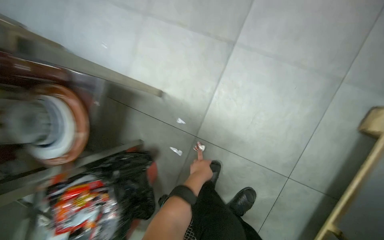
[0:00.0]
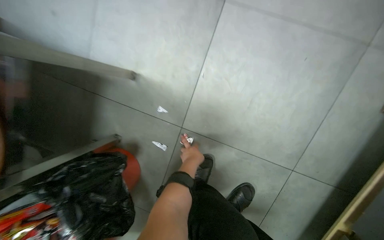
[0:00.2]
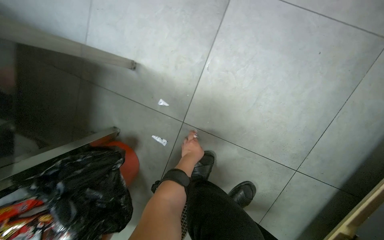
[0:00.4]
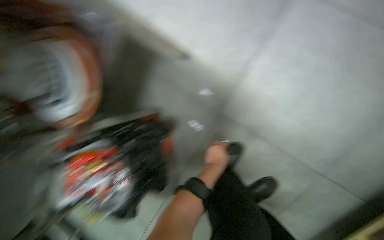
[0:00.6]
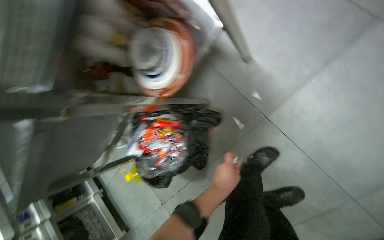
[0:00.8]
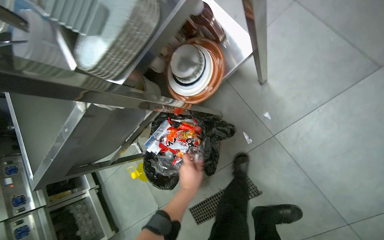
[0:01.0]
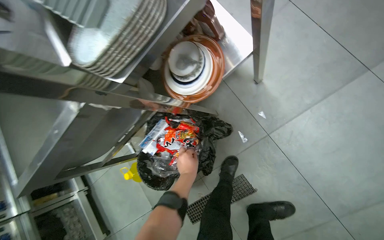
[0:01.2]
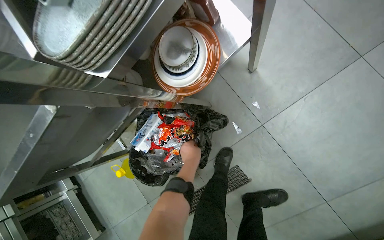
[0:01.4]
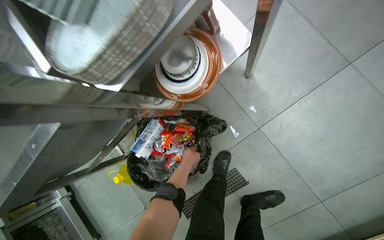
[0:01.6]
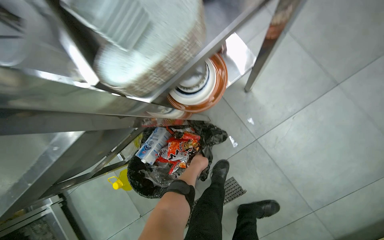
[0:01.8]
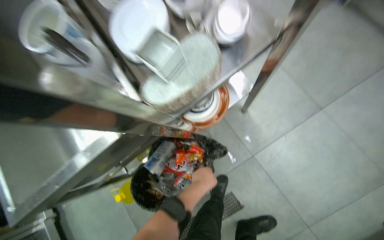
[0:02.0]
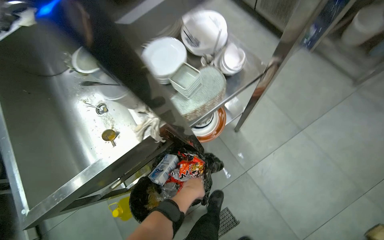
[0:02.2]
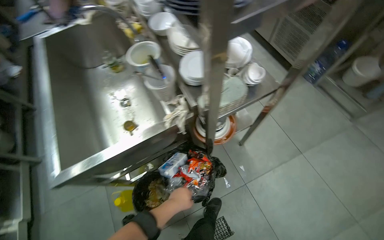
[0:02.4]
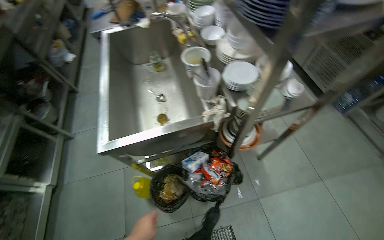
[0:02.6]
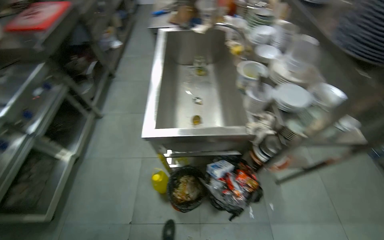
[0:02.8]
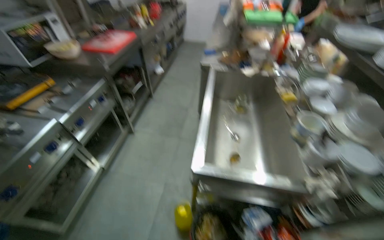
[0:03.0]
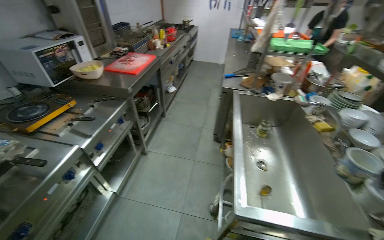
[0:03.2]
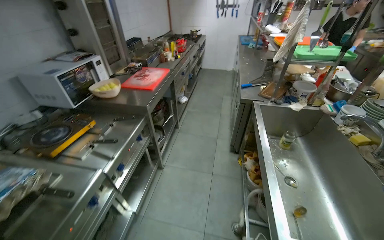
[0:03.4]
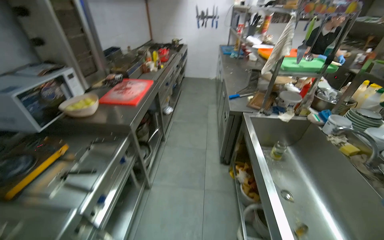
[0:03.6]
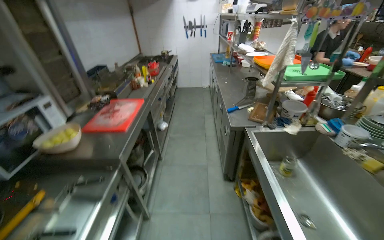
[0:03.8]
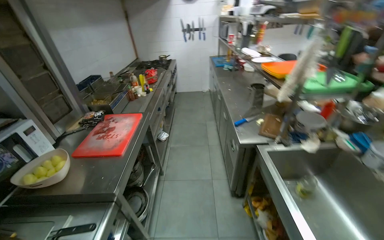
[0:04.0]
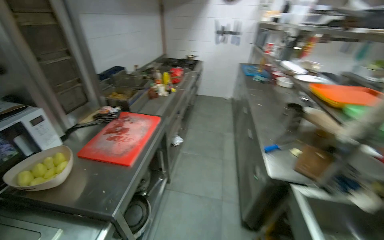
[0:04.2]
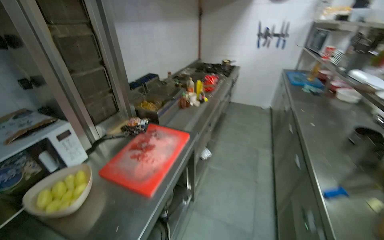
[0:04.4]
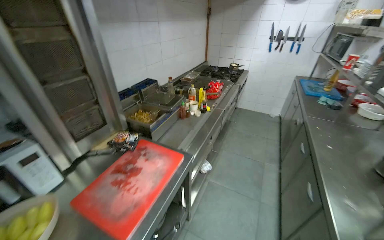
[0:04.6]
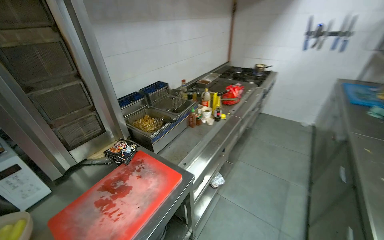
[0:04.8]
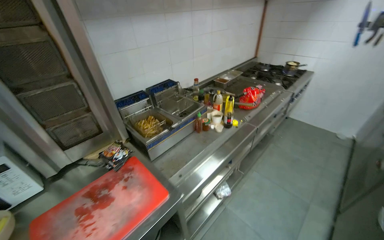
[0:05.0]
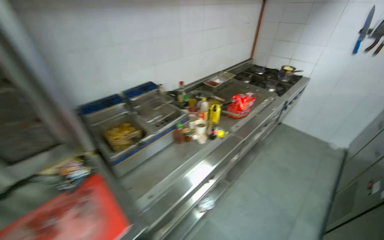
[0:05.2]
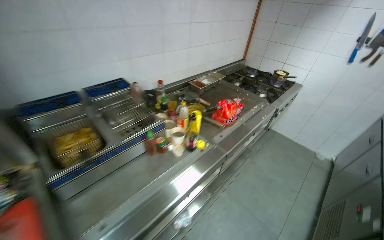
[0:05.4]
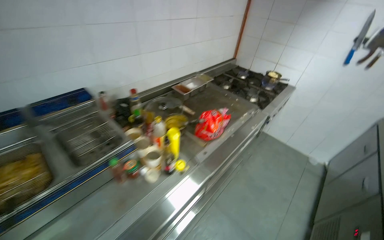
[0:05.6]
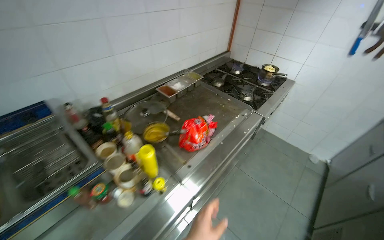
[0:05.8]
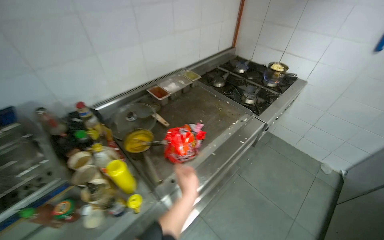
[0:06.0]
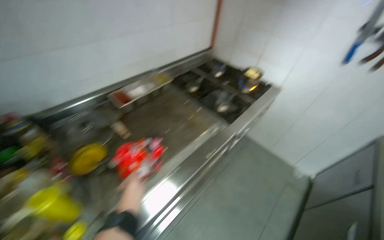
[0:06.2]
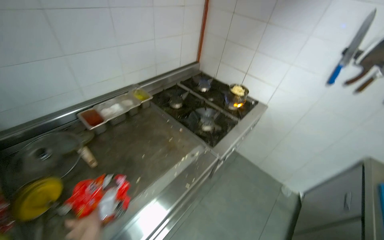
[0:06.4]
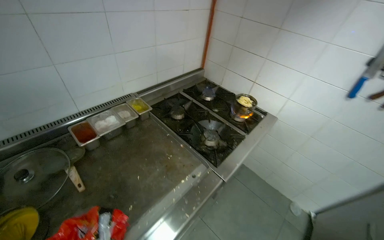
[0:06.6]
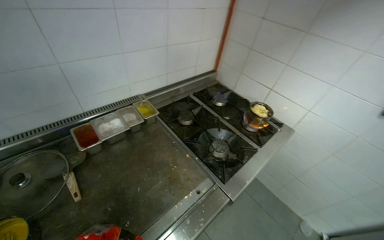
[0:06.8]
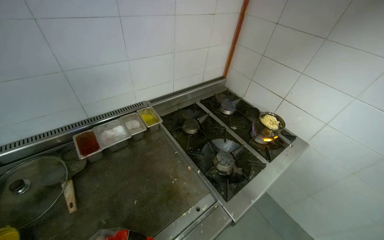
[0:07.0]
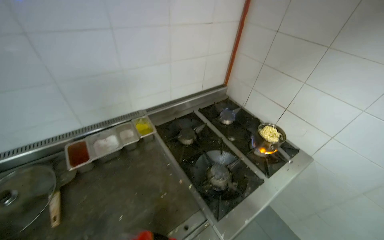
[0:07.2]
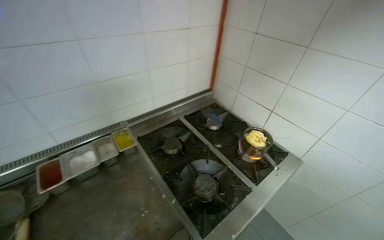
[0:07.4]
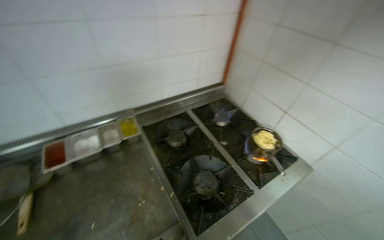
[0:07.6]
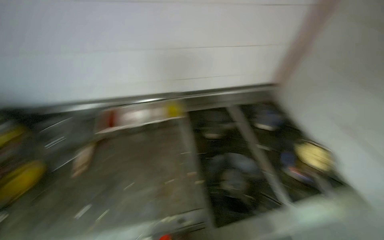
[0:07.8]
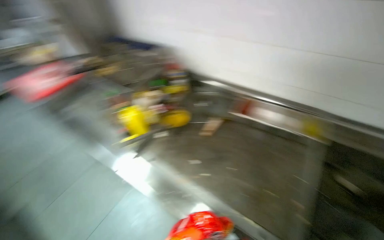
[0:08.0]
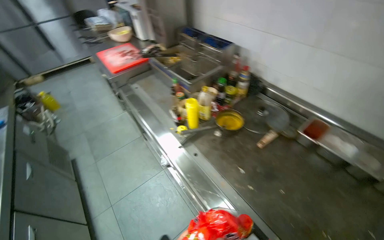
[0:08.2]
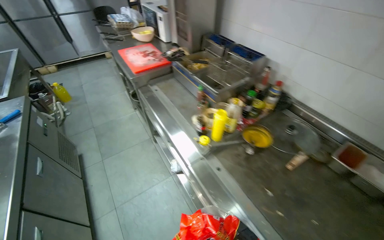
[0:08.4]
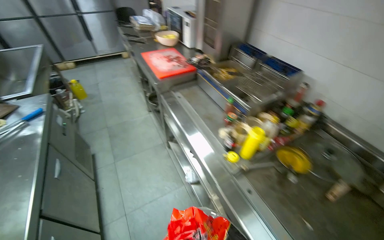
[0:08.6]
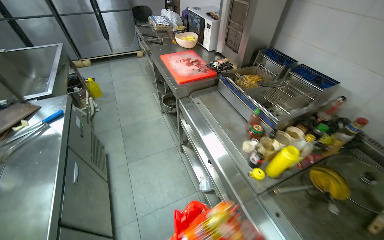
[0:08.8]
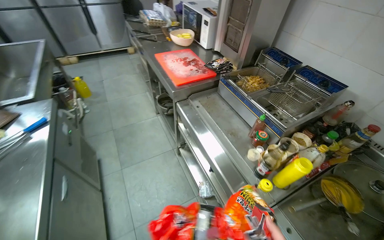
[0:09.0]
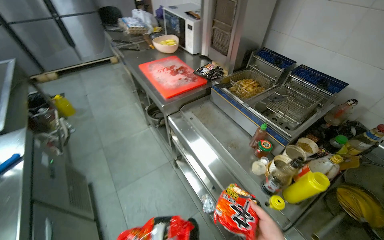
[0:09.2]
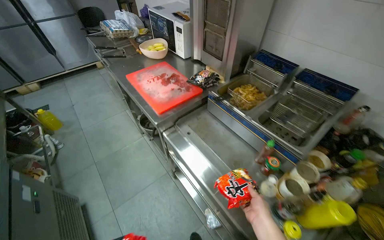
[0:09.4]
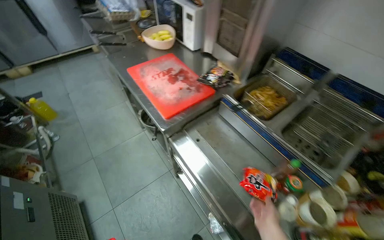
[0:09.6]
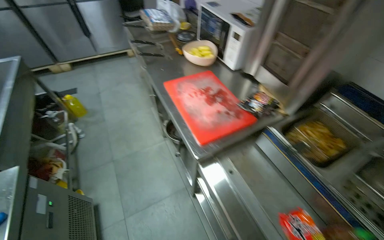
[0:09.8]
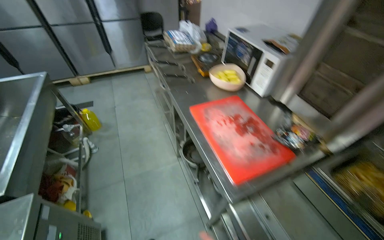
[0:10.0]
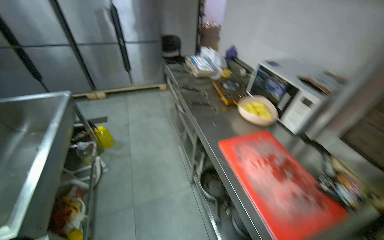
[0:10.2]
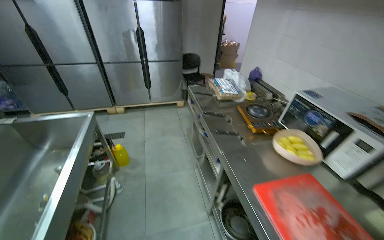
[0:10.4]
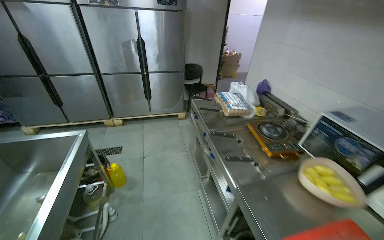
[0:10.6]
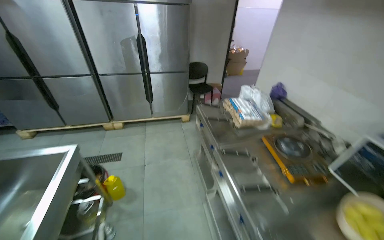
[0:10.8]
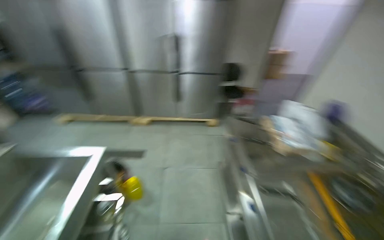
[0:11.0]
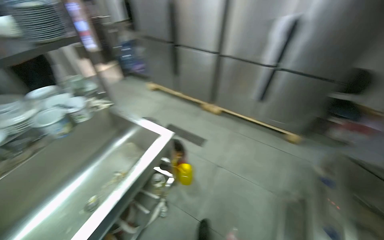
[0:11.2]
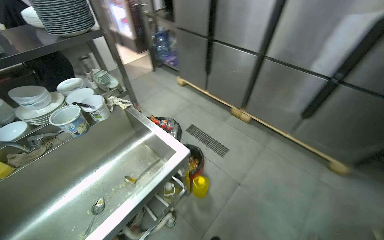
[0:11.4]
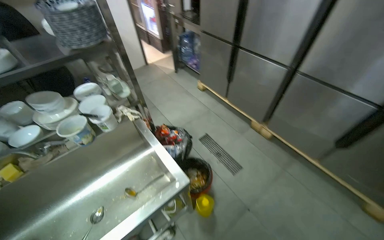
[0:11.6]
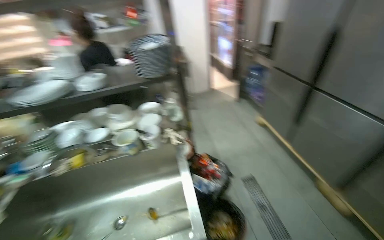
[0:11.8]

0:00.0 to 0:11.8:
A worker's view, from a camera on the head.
Job: managing trash.
The whole recording: Cleaning up cooking area. The worker gathers empty packets from the counter and floor and discards them into a trash bin.
0:00.0 to 0:01.4: The wearer looks some 15 degrees further downward. The scene rotates clockwise by some 30 degrees.
0:01.4 to 0:03.0: The camera travels approximately 1 m. The view tips upward by some 40 degrees. Everything in view rotates roughly 50 degrees clockwise.
0:03.0 to 0:04.4: The camera travels roughly 1 m. The view tips upward by approximately 15 degrees.
0:04.4 to 0:06.0: The wearer moves some 1.5 m. The head rotates about 25 degrees to the left. The view tilts approximately 10 degrees downward.
0:06.0 to 0:07.4: The head travels roughly 80 cm.
0:07.4 to 0:08.8: The camera is carried approximately 70 cm. The wearer looks approximately 90 degrees further to the left.
0:08.8 to 0:10.4: The camera is carried about 1 m.
0:10.4 to 0:11.8: The camera is carried some 1.5 m. The head rotates roughly 90 degrees to the left.

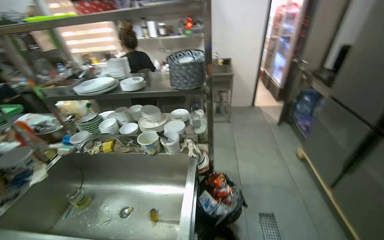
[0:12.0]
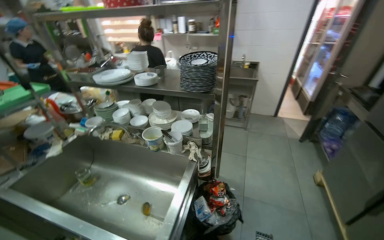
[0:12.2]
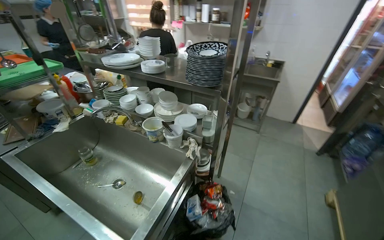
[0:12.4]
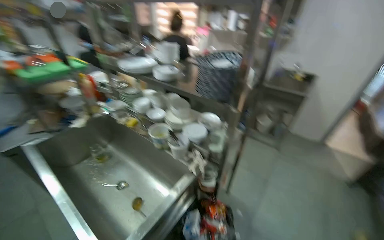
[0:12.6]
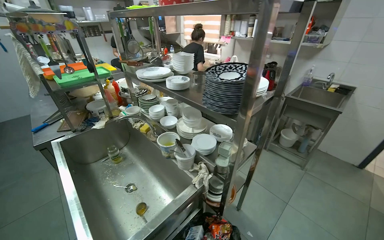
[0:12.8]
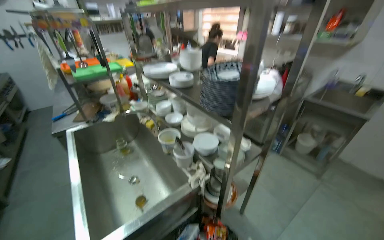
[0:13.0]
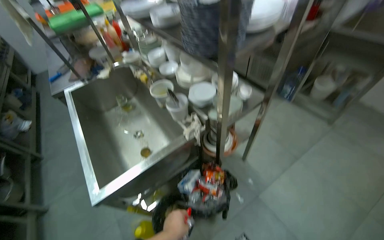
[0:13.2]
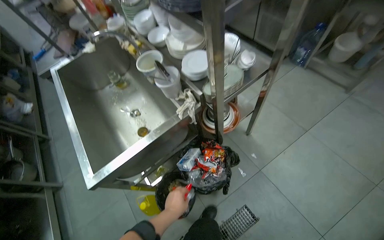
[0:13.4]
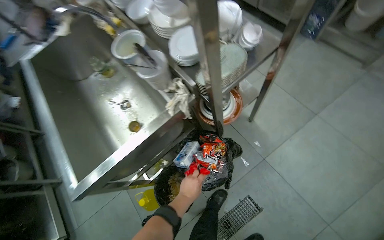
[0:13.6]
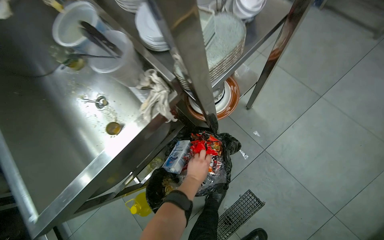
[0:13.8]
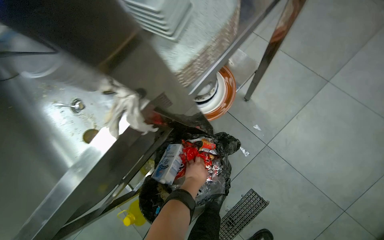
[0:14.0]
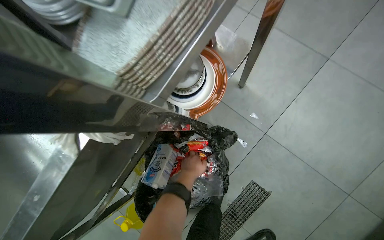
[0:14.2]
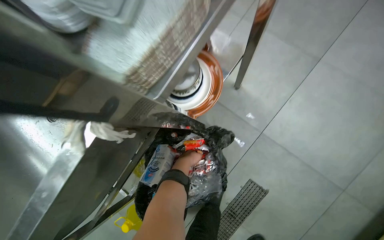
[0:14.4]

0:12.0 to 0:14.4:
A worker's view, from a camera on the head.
Job: managing trash.
The whole recording: Cleaning up cooking area. The worker gathers empty packets from the counter and floor and discards them into a trash bin.
0:12.0 to 0:13.2: The camera travels about 60 cm. The wearer looks approximately 50 degrees further to the left. The wearer looks about 20 degrees further downward.
0:13.2 to 0:14.4: The wearer moves roughly 60 cm. The view tilts some 30 degrees downward.

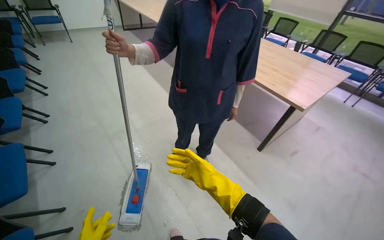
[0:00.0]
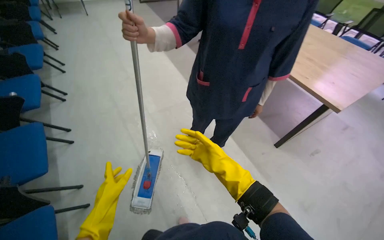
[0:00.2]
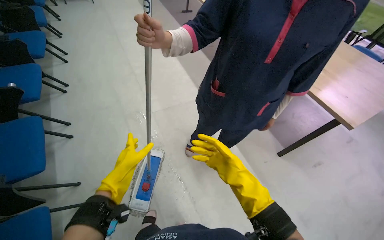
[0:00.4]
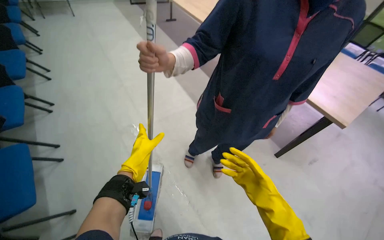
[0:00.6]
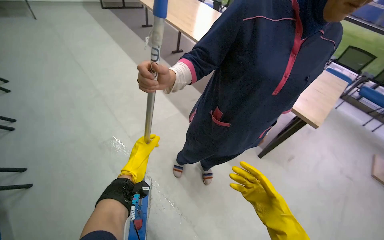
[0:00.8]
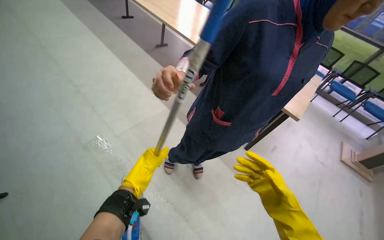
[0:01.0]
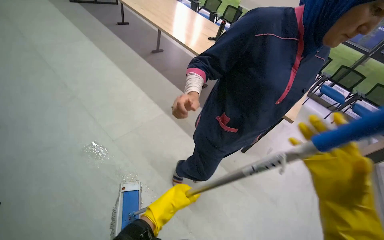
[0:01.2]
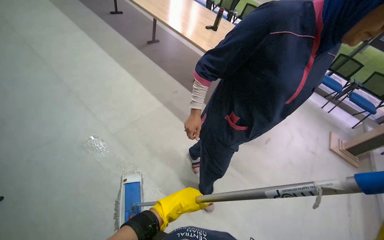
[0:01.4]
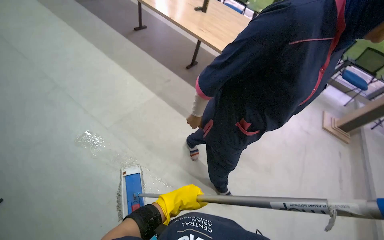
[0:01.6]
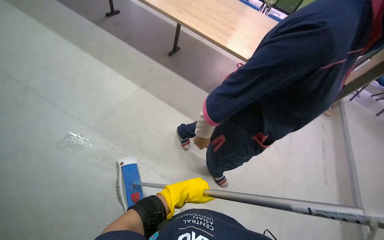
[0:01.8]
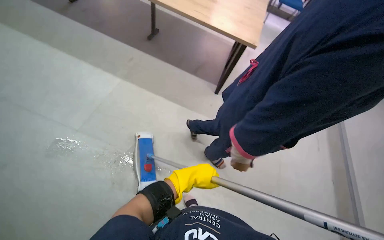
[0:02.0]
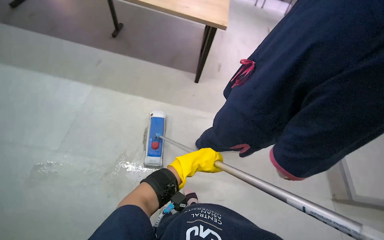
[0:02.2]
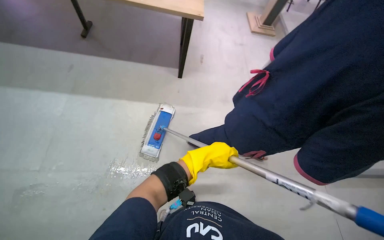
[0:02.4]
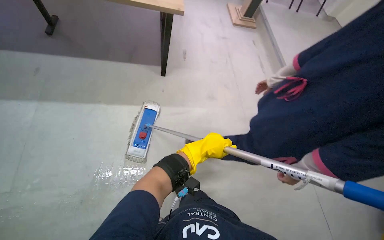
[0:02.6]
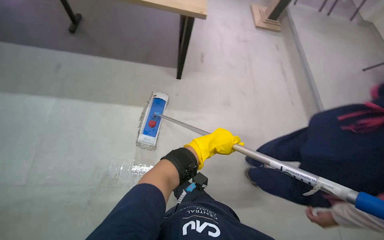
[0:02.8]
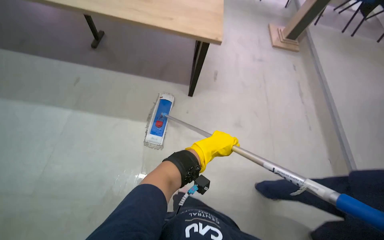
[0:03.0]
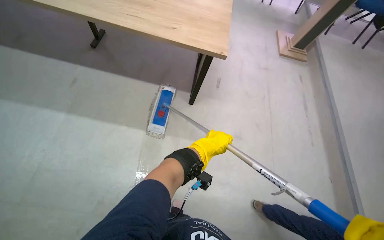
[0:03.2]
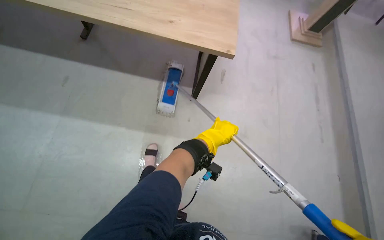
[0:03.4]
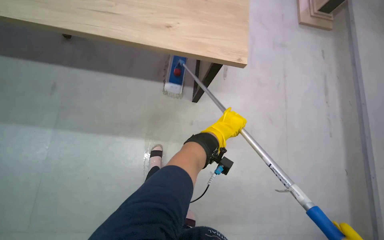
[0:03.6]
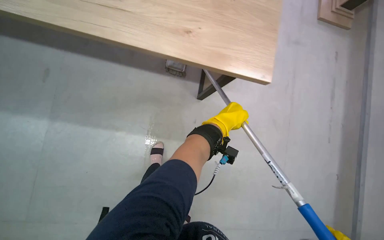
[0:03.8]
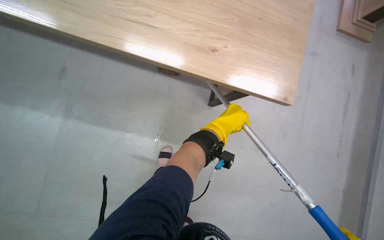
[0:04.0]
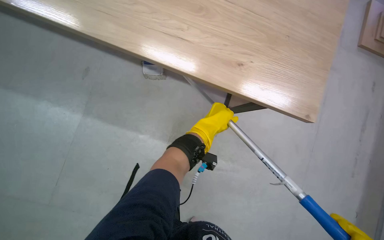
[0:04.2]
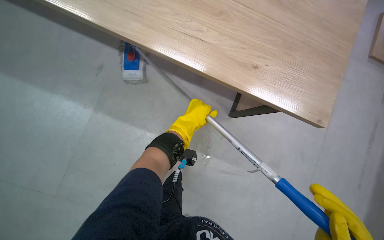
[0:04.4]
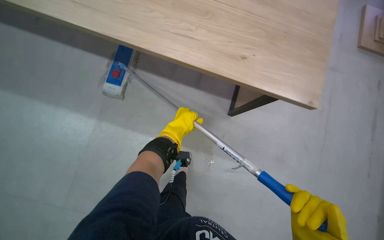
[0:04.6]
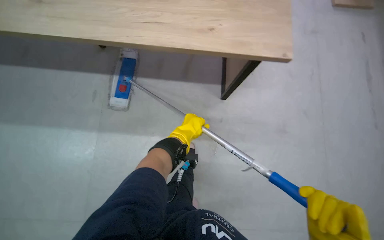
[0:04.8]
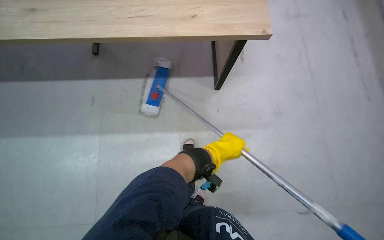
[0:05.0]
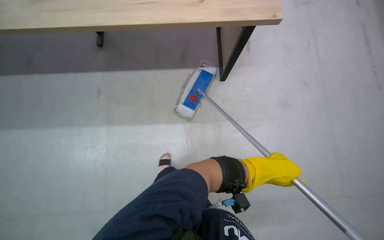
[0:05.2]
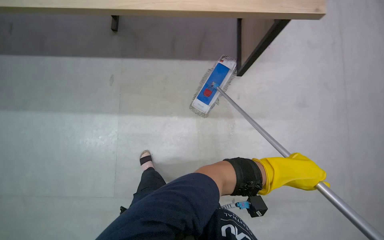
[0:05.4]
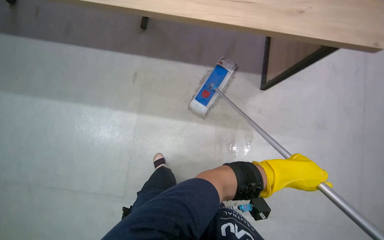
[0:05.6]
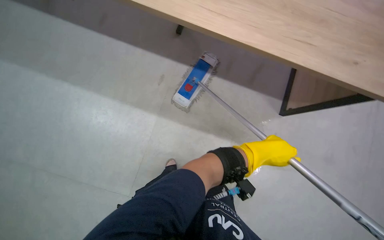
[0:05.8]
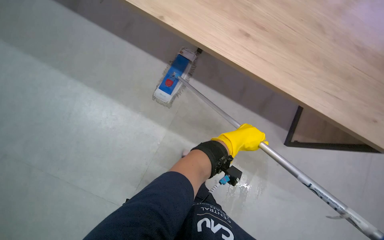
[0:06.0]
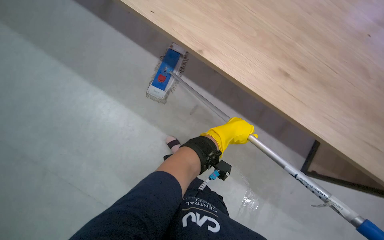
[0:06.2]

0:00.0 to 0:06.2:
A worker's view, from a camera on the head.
Job: mopping floor.
The whole recording: Mopping the meeting room floor. The worker mops the floor of the meeting room with a flat mop.
0:00.0 to 0:01.6: The camera travels roughly 70 cm. The camera is aimed approximately 20 degrees further to the right. The view tilts about 15 degrees downward.
0:03.2 to 0:04.6: The left hand moves to the left, about 25 cm.
0:04.6 to 0:06.2: The head turns to the right by about 20 degrees. The view tips downward by some 15 degrees. The left hand goes approximately 15 cm to the right.
